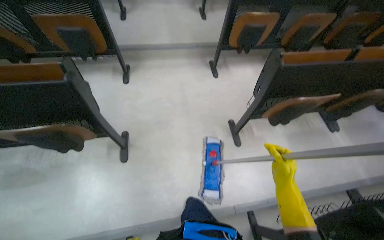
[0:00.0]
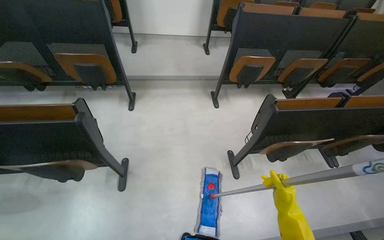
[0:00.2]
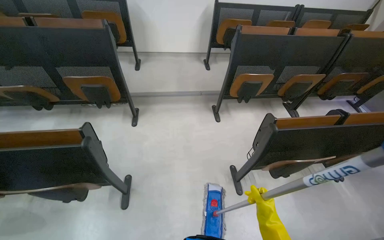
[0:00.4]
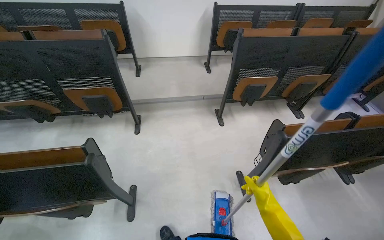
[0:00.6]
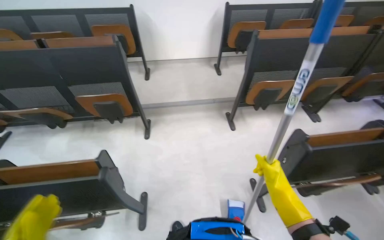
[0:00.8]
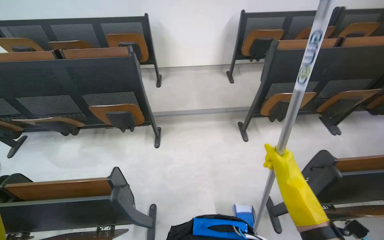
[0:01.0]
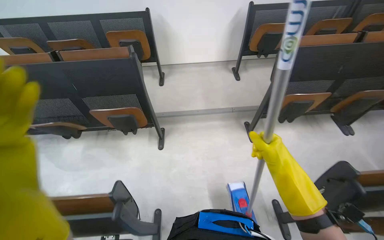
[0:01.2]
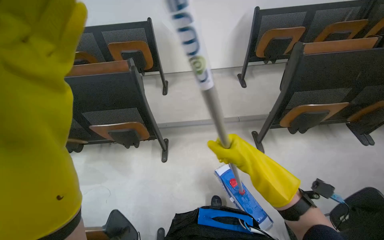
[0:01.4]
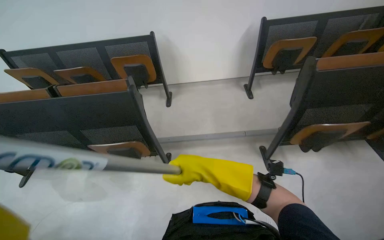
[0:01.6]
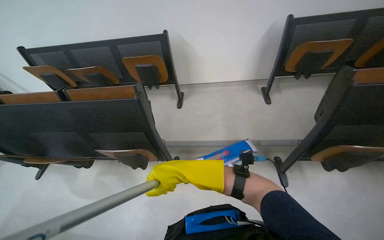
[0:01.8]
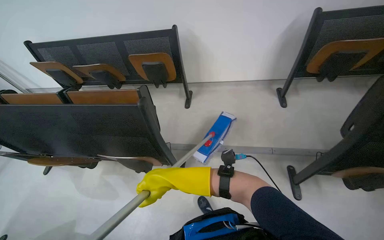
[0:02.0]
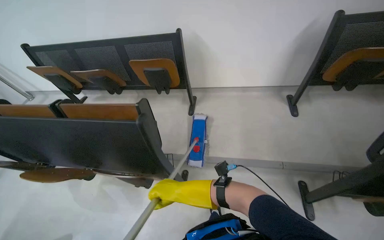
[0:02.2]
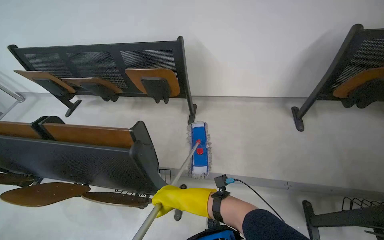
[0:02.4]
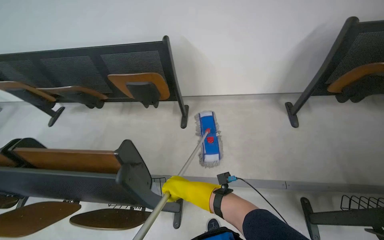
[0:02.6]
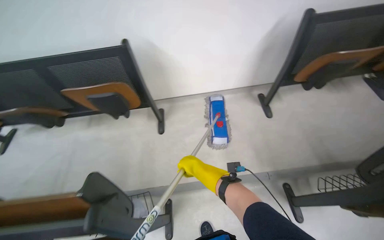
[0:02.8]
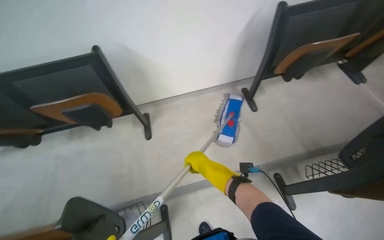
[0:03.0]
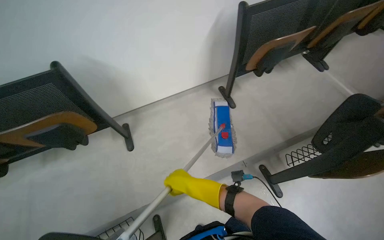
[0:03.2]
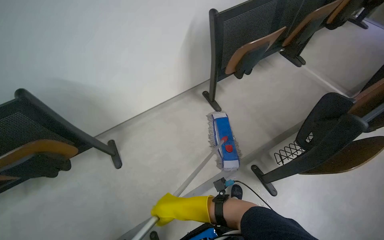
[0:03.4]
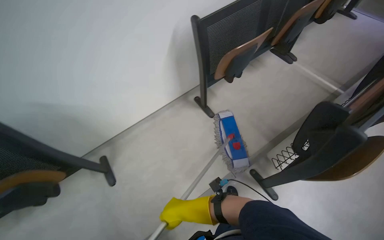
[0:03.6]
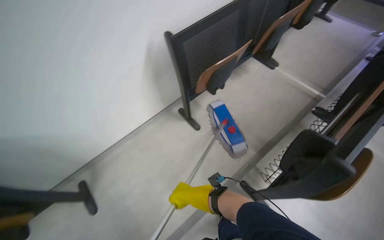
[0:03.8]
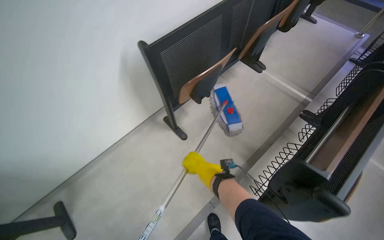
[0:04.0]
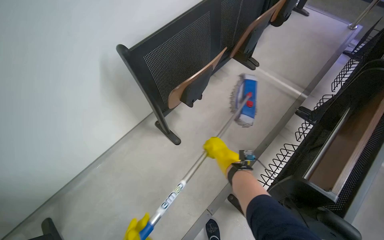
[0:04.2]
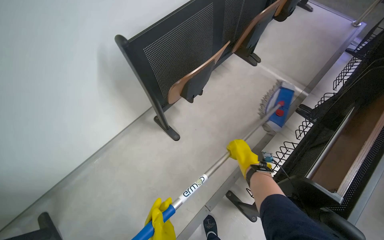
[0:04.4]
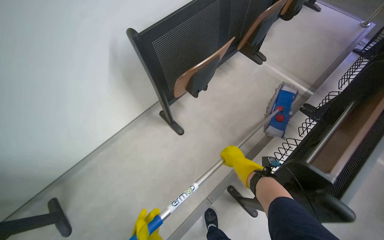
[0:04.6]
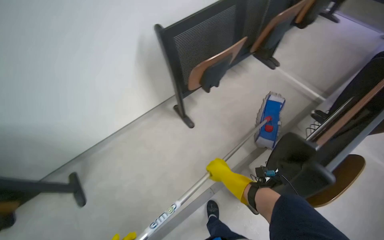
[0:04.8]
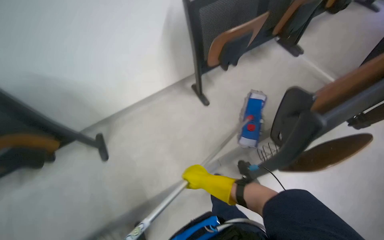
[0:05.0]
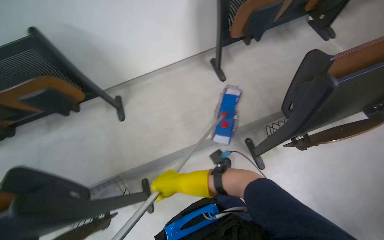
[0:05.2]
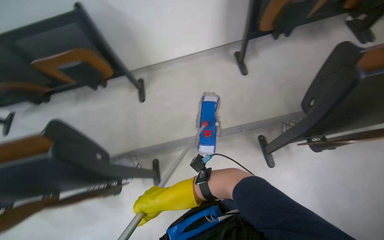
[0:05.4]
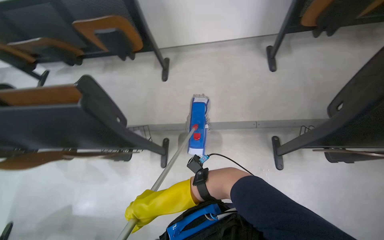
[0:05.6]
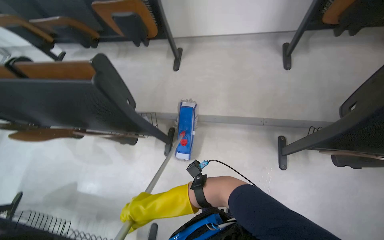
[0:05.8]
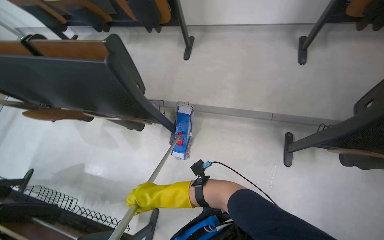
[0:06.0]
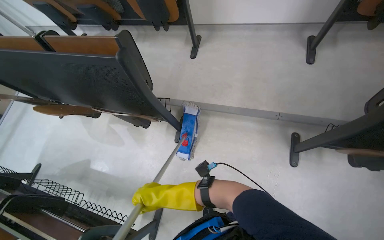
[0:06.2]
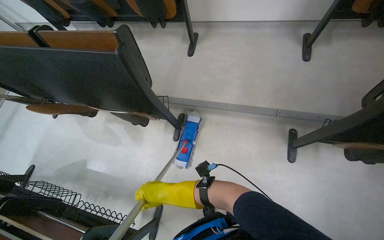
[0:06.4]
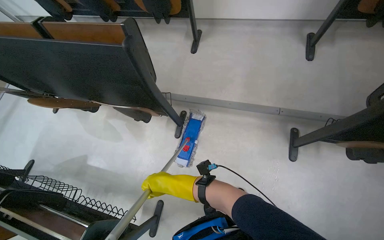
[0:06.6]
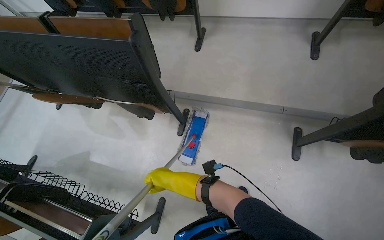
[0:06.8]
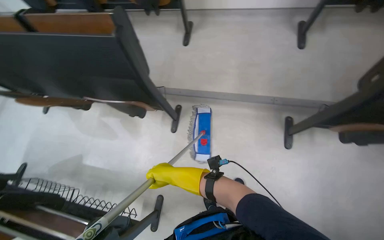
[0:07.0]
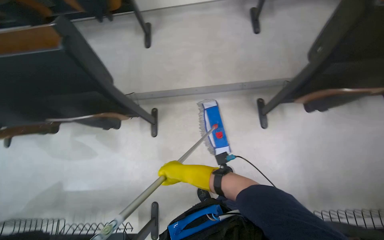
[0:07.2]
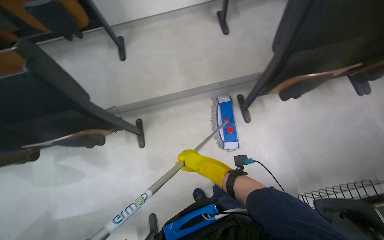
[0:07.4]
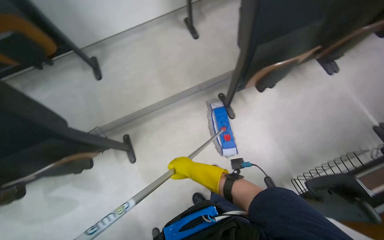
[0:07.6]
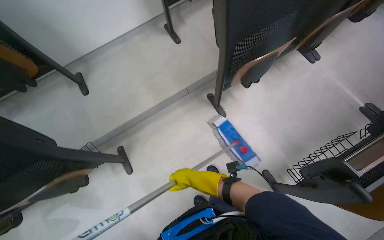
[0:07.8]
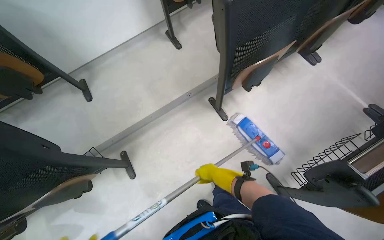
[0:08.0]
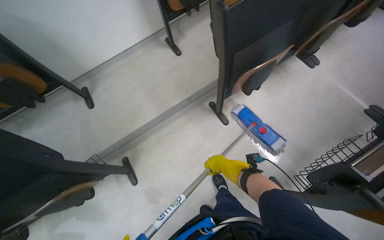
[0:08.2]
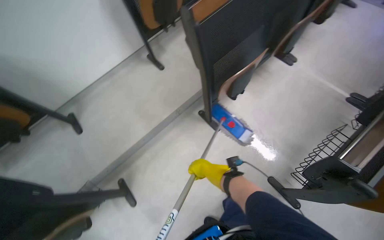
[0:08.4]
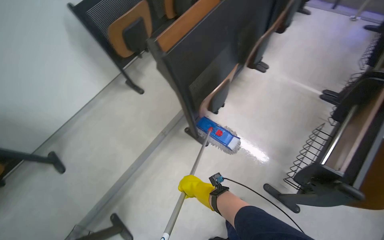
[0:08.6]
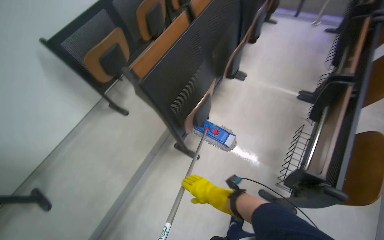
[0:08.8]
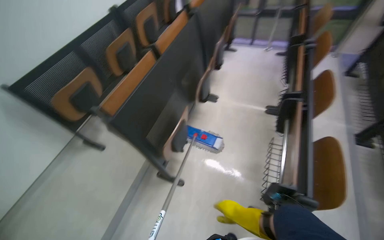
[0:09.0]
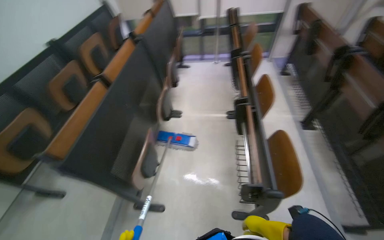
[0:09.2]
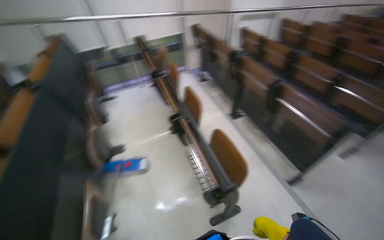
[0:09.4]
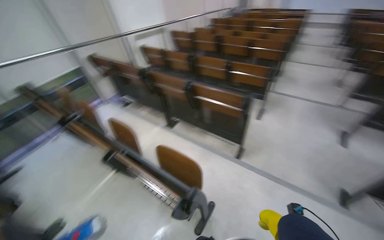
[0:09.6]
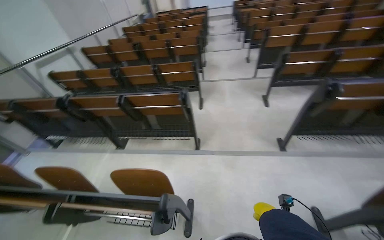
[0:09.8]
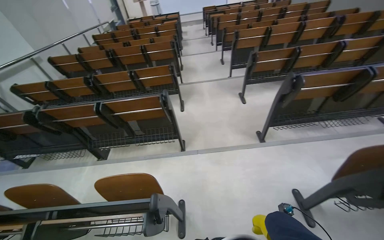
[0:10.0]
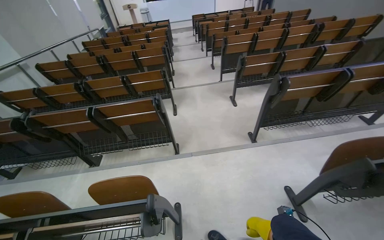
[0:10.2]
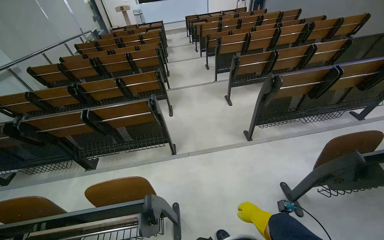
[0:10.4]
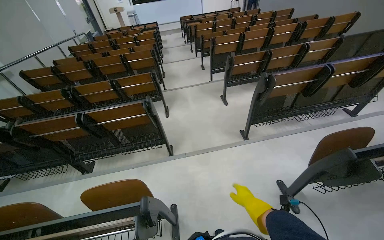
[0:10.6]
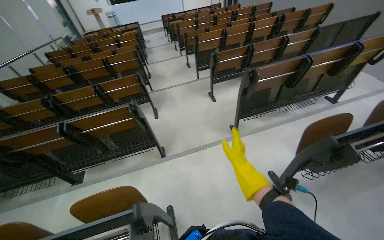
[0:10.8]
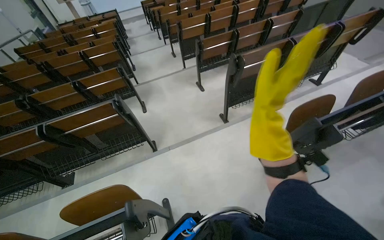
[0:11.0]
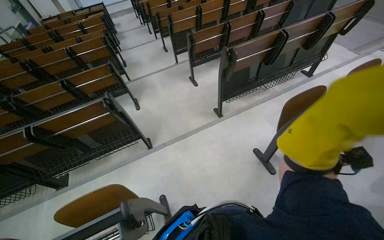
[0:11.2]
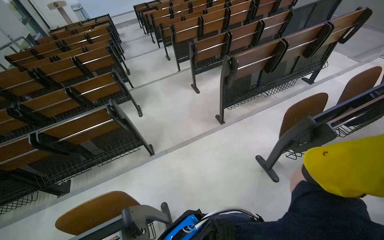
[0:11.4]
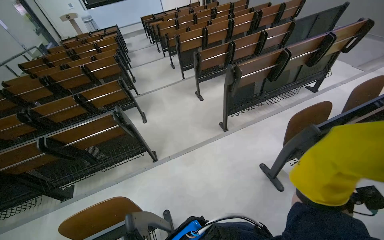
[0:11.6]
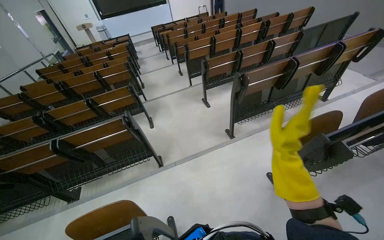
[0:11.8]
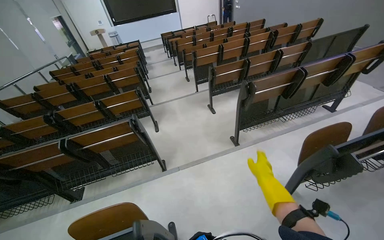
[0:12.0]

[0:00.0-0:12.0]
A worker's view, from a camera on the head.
Job: mopping floor.
The whole recording: Mopping classroom floor. The worker prepares the mop and mops the classroom floor.
0:00.0 to 0:01.6: The wearer moves approximately 80 cm. The view tilts some 10 degrees upward.
0:01.6 to 0:03.0: The camera travels some 80 cm.
0:03.0 to 0:04.4: The head travels roughly 60 cm. The wearer looks roughly 30 degrees further to the right.
0:04.4 to 0:06.0: The wearer moves roughly 80 cm. The head rotates about 60 degrees to the left. The wearer looks about 10 degrees further downward.
0:06.0 to 0:07.6: The head turns to the right by some 35 degrees.
0:07.6 to 0:09.0: The head rotates approximately 45 degrees to the right. The camera pitches upward, by about 25 degrees.
0:09.0 to 0:10.4: The wearer looks some 120 degrees further to the right. The view tips upward by roughly 20 degrees.

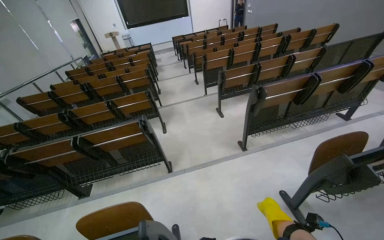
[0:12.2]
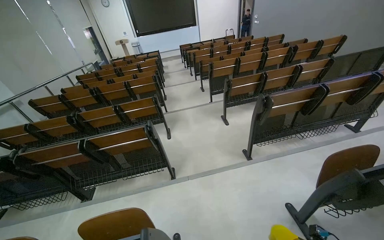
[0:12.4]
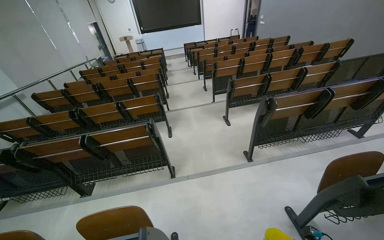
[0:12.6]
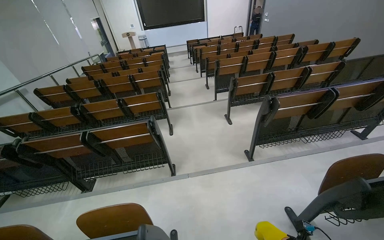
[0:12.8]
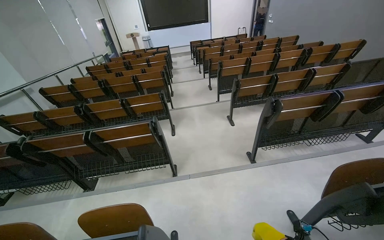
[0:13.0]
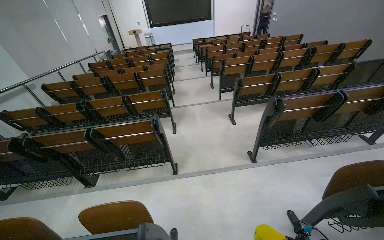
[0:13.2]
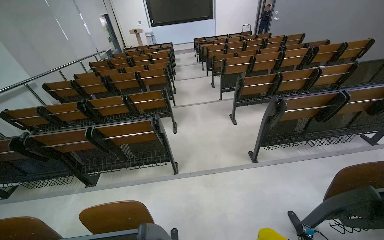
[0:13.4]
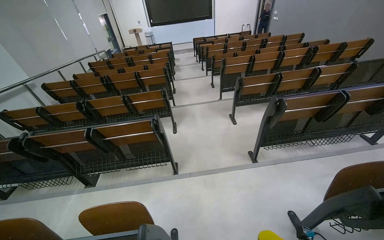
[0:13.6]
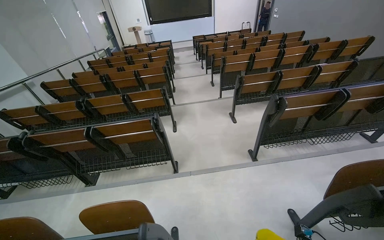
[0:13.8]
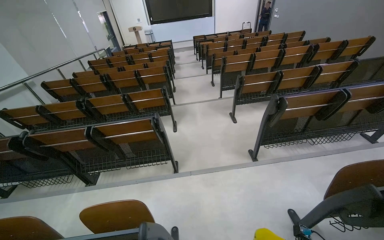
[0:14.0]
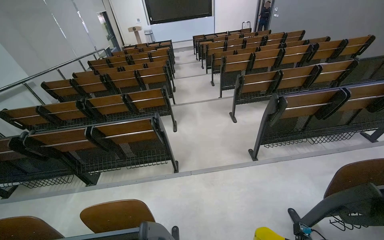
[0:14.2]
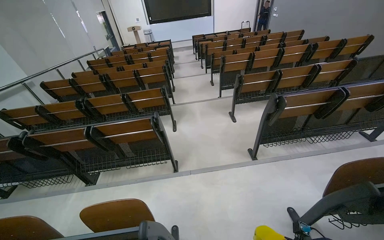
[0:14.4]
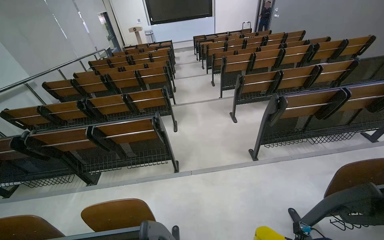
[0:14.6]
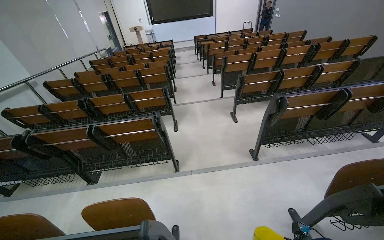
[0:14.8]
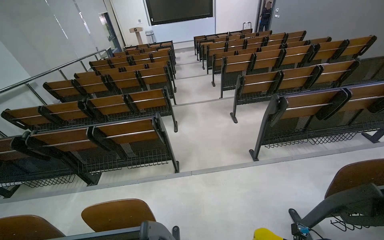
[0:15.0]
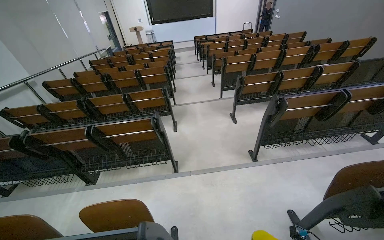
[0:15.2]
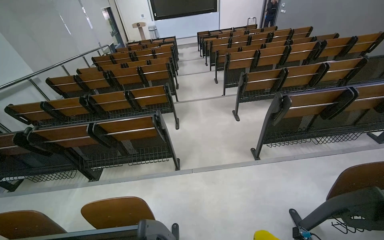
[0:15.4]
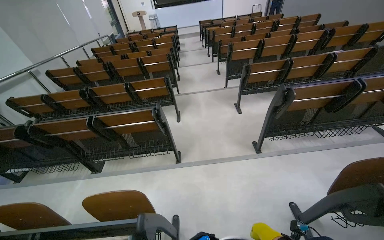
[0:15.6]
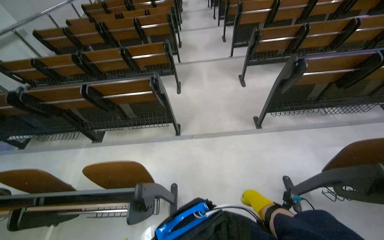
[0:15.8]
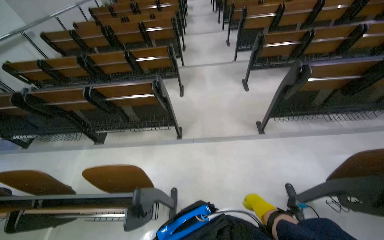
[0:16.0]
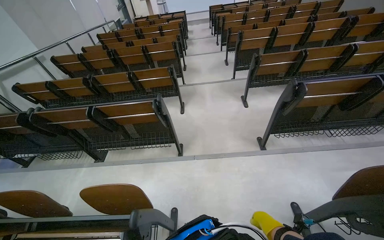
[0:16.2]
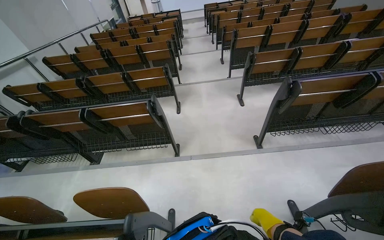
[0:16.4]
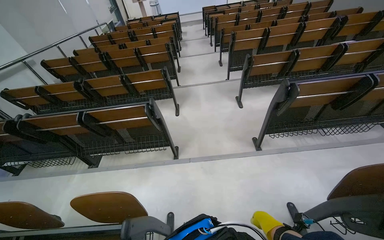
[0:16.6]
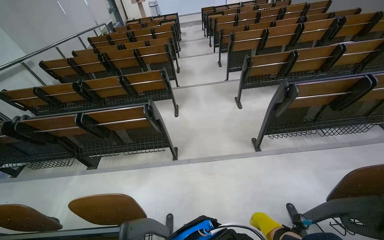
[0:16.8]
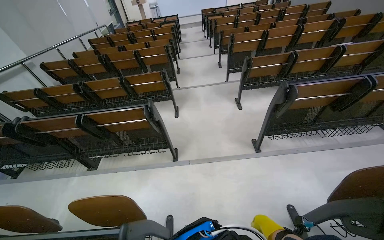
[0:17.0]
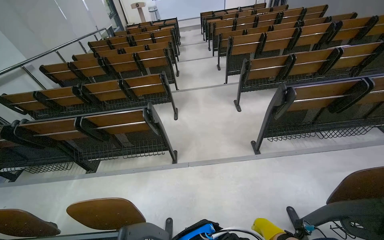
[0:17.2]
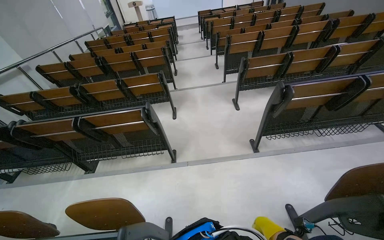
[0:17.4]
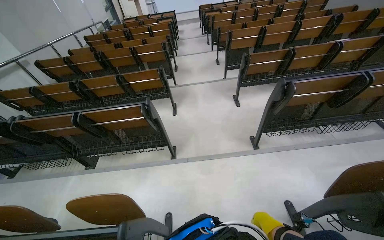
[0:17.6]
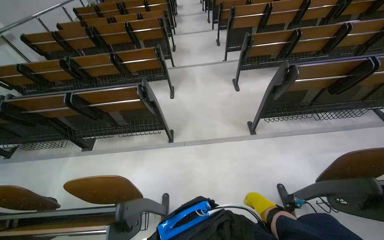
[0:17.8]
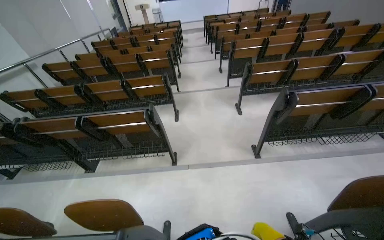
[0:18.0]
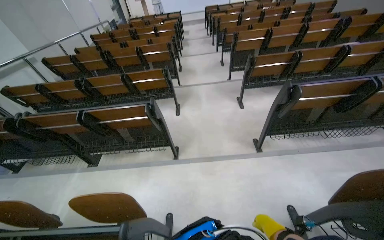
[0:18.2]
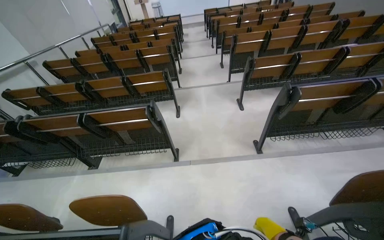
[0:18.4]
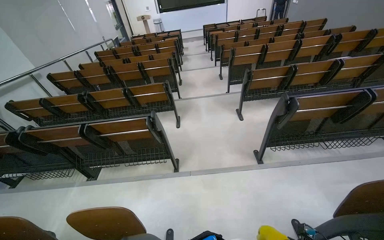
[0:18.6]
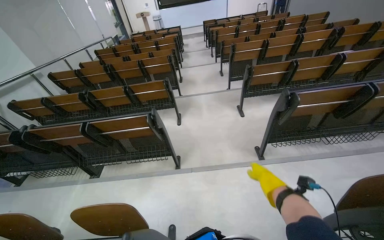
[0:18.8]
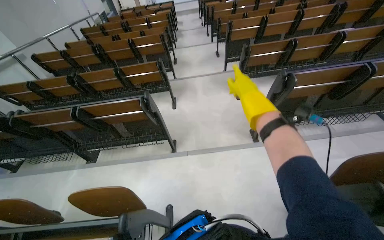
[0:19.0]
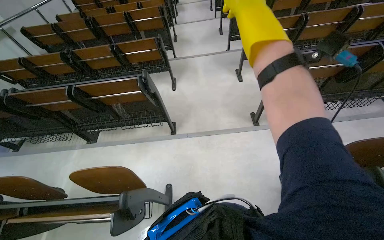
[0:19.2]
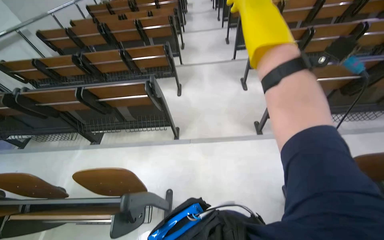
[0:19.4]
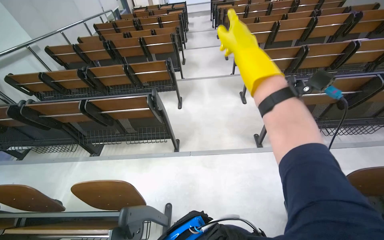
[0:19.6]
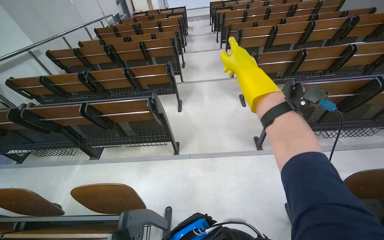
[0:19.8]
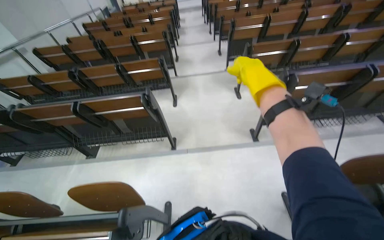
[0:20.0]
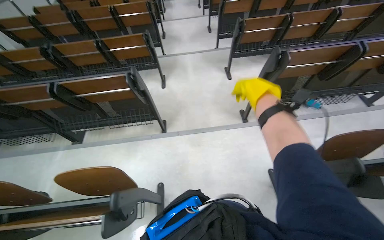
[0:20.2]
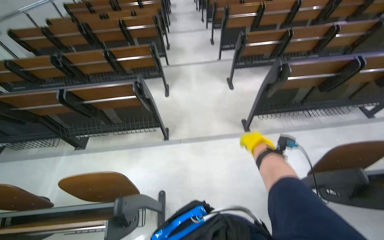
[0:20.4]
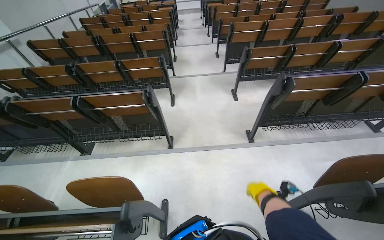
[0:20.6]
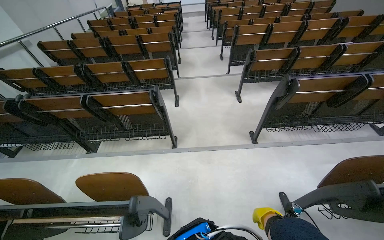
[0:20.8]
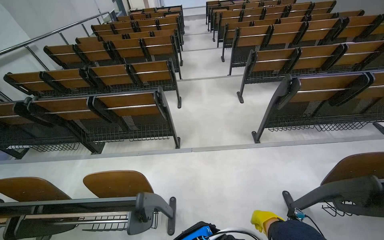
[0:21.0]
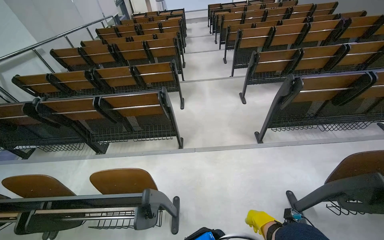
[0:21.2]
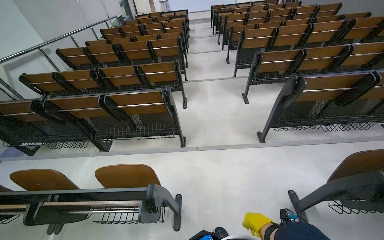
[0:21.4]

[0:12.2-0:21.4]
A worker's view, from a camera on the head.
Job: mopping floor.
The whole recording: Mopping classroom floor. The worker prepares the mop and mops the classroom floor.
0:19.8 to 0:21.4: The right hand moves down the picture, approximately 50 cm.
